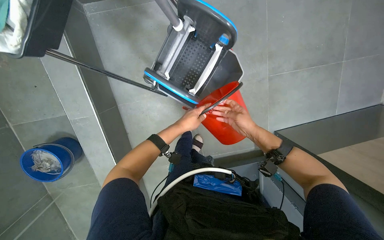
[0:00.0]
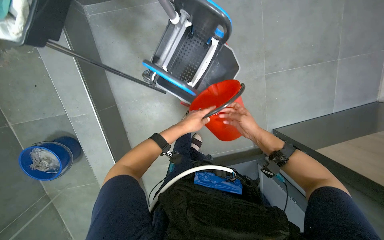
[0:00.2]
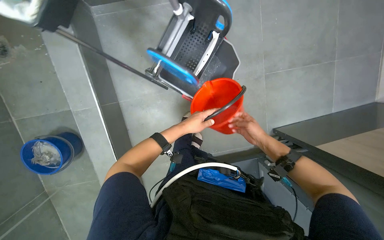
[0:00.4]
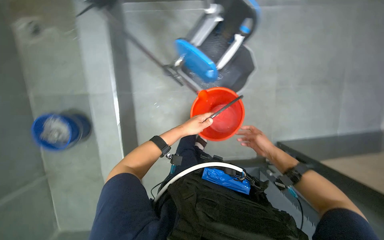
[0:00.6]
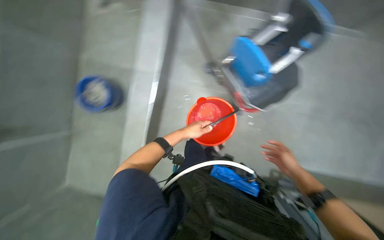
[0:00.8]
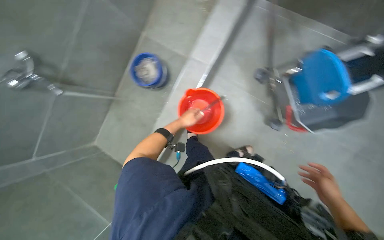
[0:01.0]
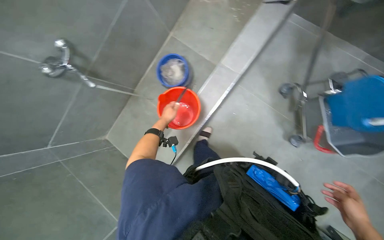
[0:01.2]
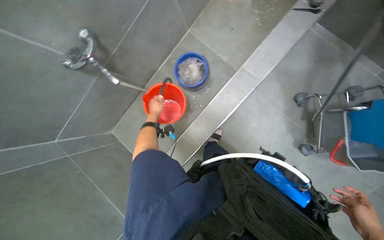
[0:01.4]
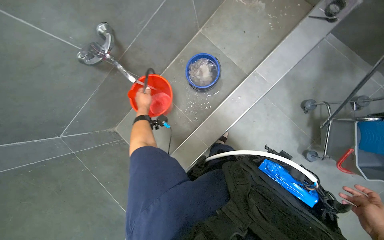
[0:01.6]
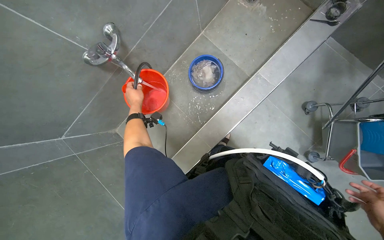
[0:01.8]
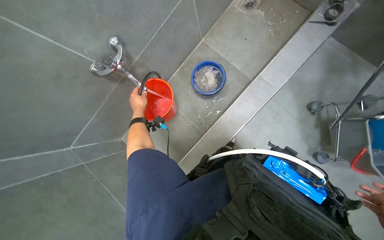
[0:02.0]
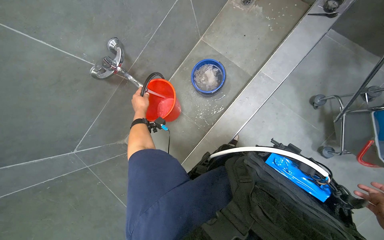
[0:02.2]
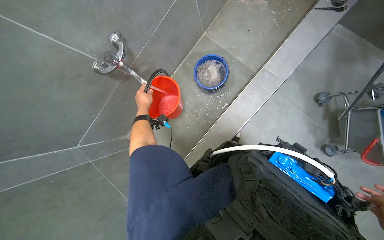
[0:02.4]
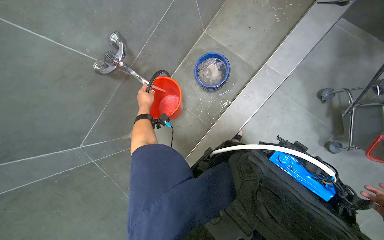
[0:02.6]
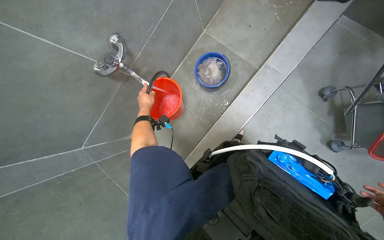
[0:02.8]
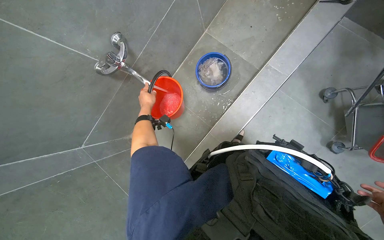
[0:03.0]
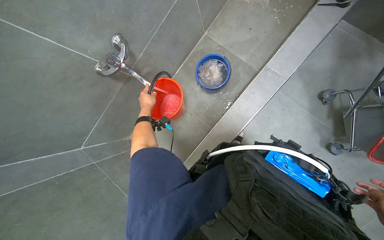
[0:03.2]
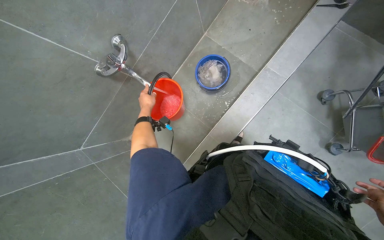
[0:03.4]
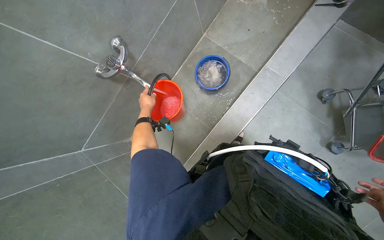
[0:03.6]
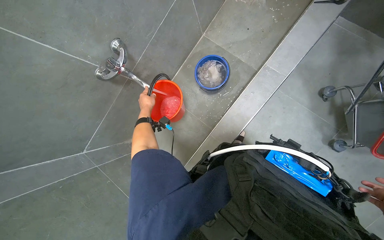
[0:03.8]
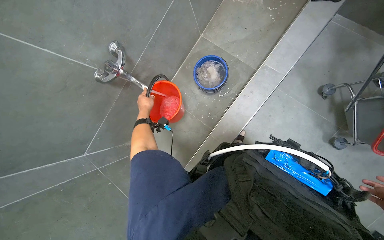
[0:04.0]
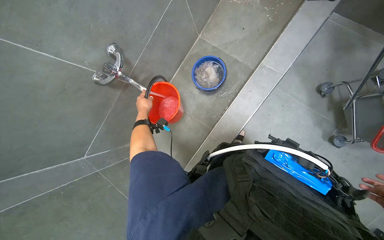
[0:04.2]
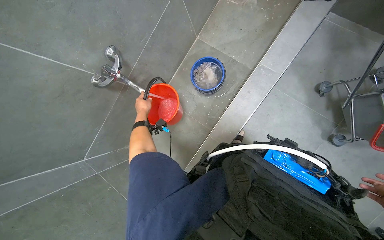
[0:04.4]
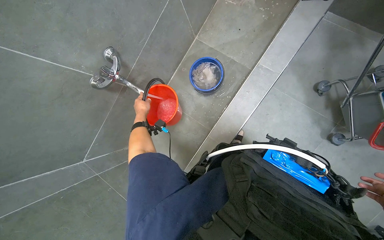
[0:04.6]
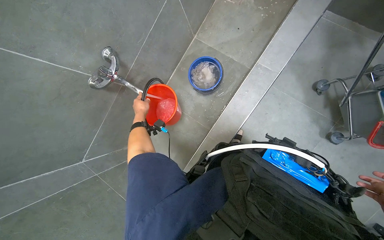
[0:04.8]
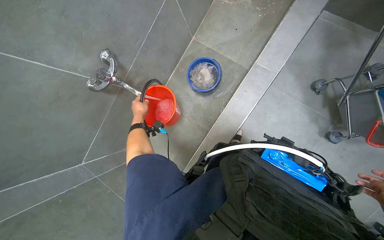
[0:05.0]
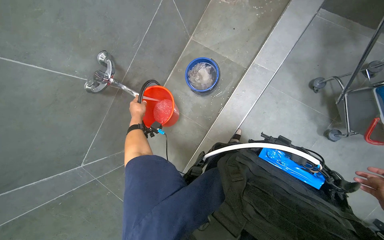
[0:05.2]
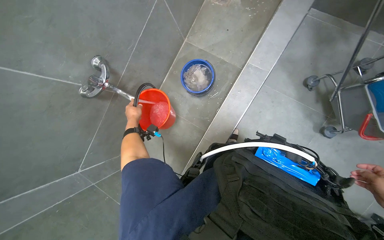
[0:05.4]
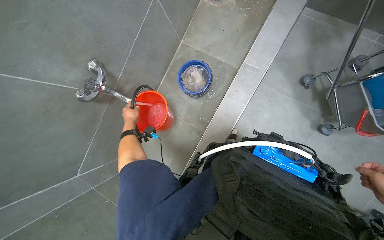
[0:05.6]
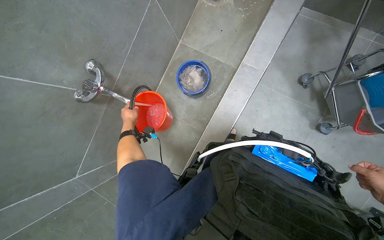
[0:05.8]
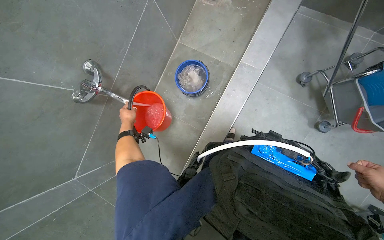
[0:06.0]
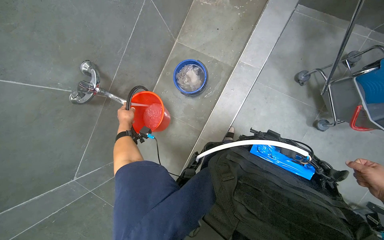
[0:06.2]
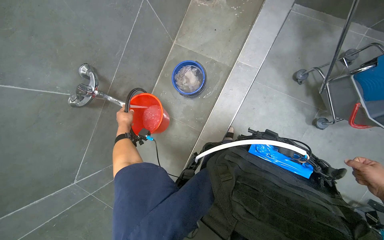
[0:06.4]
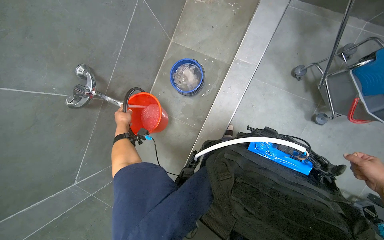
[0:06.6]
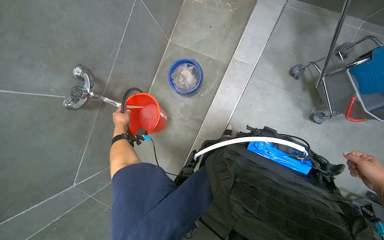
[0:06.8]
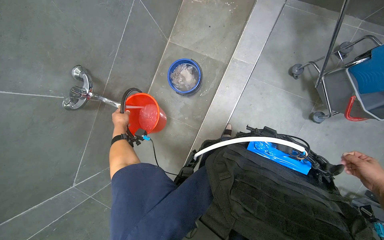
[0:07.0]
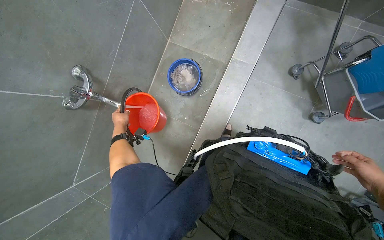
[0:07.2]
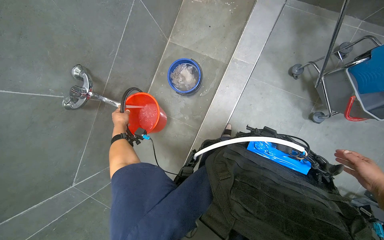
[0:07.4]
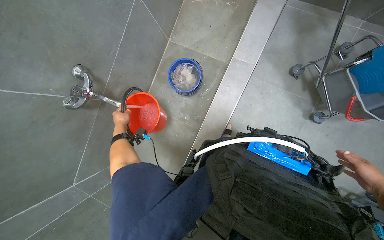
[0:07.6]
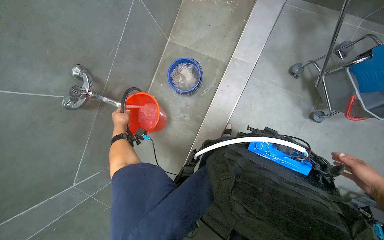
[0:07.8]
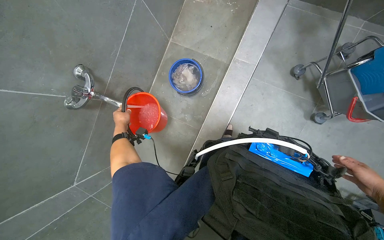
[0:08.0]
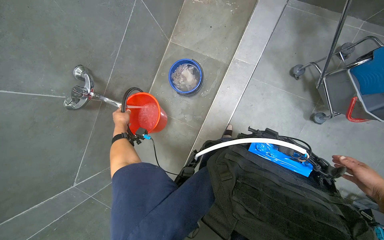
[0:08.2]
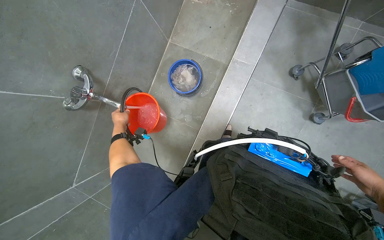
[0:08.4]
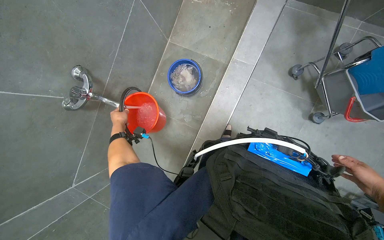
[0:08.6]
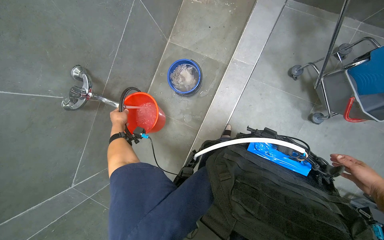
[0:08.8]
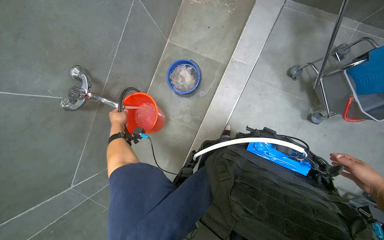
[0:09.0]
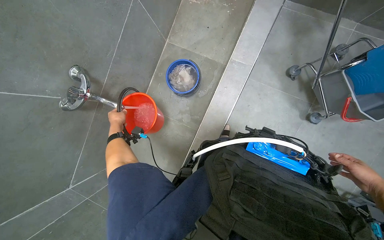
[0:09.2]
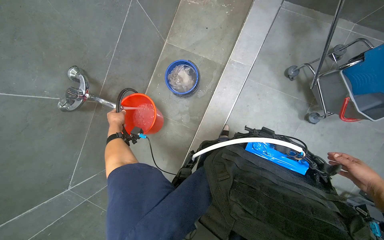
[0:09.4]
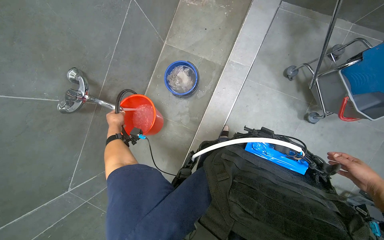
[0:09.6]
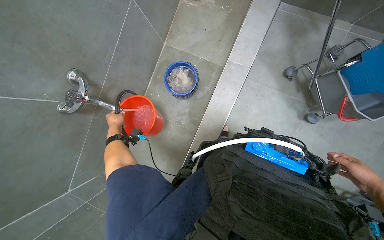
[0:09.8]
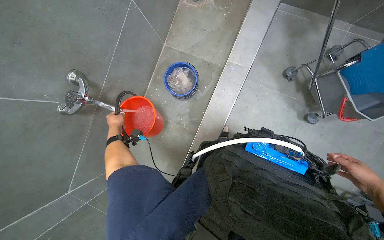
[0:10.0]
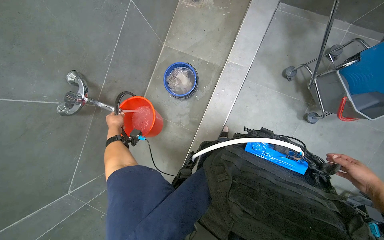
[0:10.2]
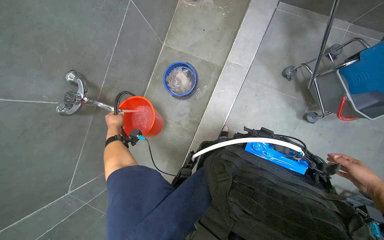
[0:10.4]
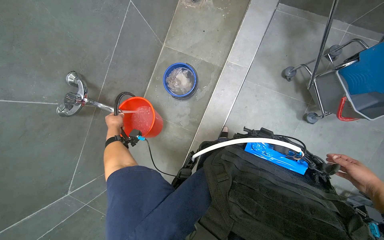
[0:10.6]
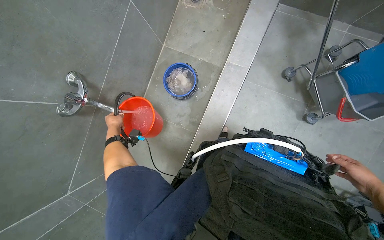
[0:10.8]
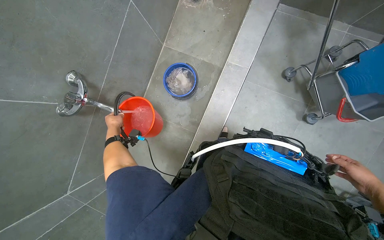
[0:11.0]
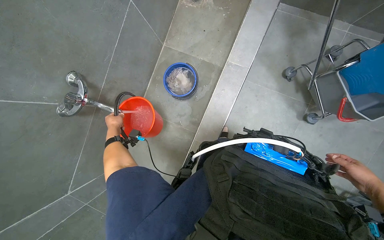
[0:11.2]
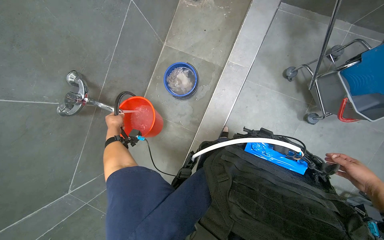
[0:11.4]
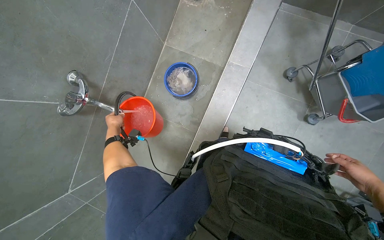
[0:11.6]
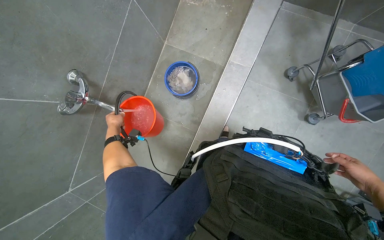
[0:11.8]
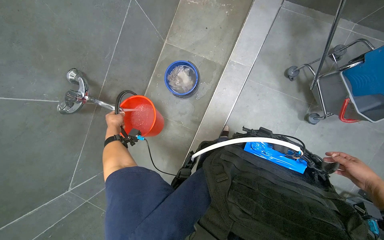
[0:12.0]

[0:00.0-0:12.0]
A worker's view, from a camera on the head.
Job: preparing cleaning supplies.
The whole recording: Filling bucket with water. The worker fills a red bucket with water from the faucet.
0:00.0 to 0:01.6: The camera is carried about 40 cm. The wearer looks some 65 degrees further to the left. The wearer looks roughly 15 degrees further upward.
0:09.0 to 0:12.0: The hands are busy where they are.

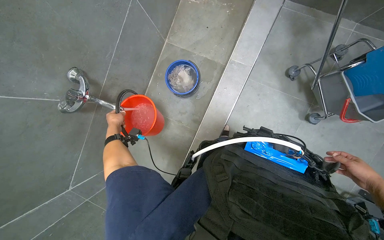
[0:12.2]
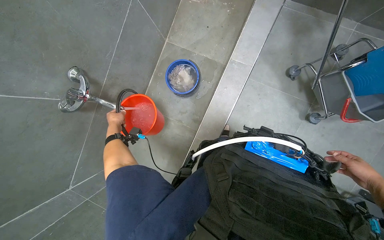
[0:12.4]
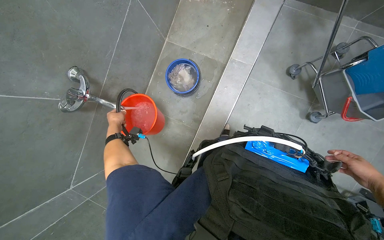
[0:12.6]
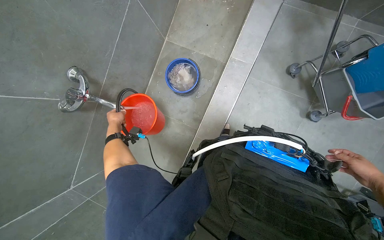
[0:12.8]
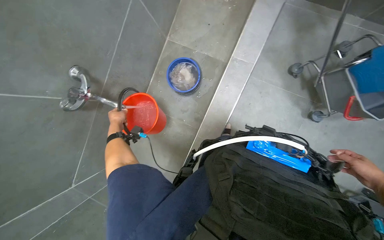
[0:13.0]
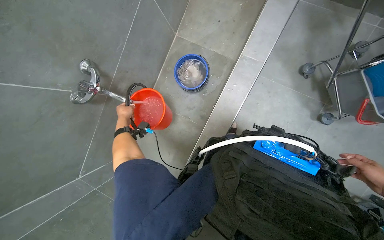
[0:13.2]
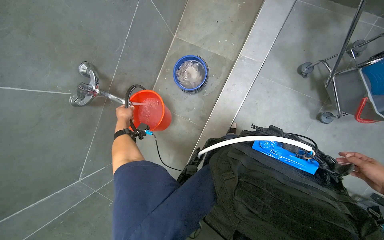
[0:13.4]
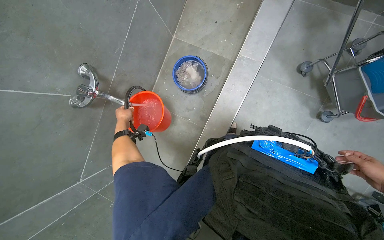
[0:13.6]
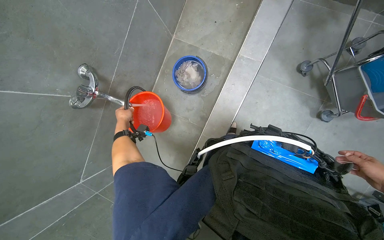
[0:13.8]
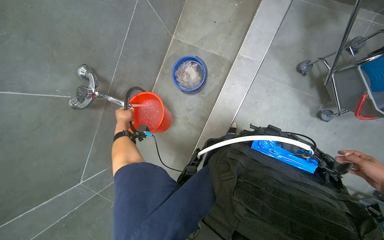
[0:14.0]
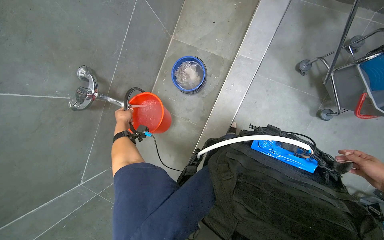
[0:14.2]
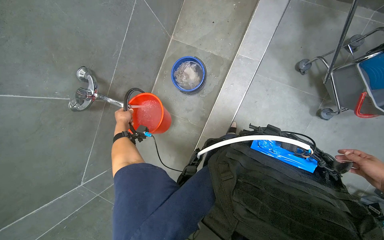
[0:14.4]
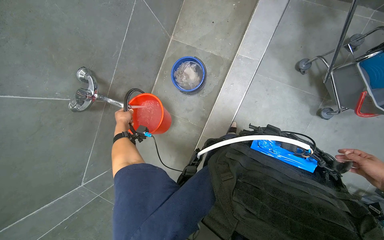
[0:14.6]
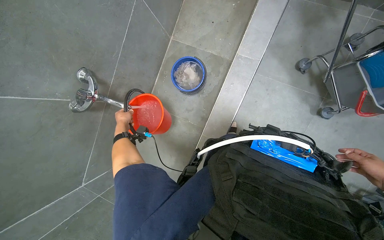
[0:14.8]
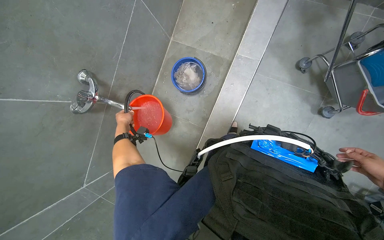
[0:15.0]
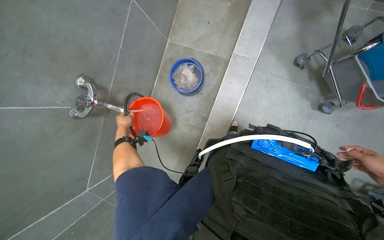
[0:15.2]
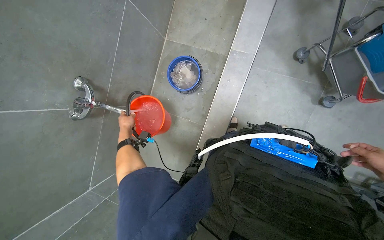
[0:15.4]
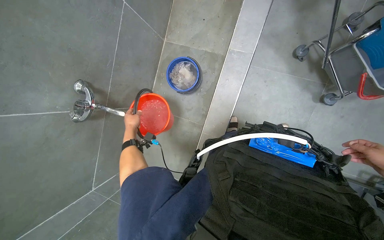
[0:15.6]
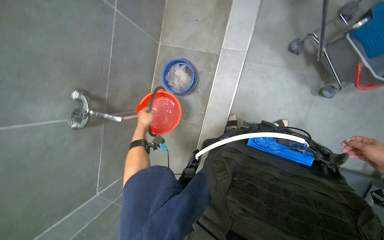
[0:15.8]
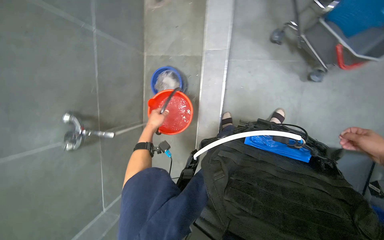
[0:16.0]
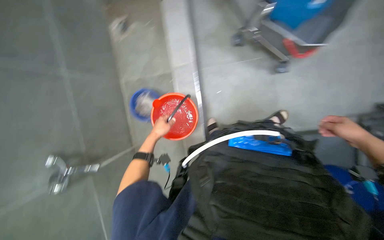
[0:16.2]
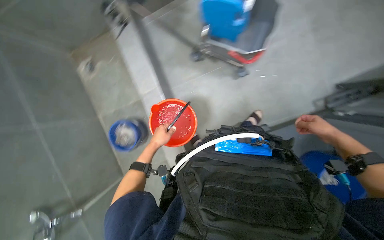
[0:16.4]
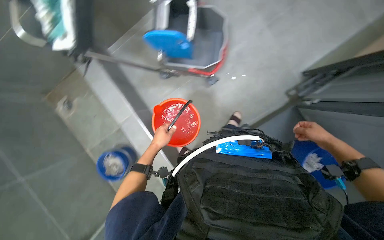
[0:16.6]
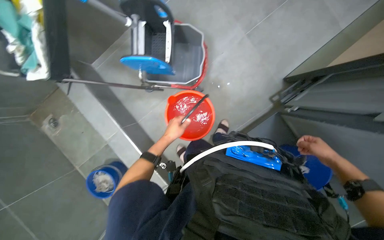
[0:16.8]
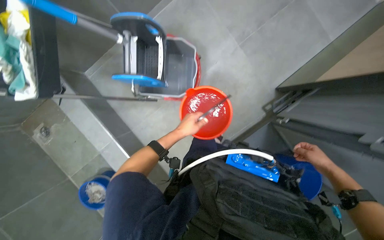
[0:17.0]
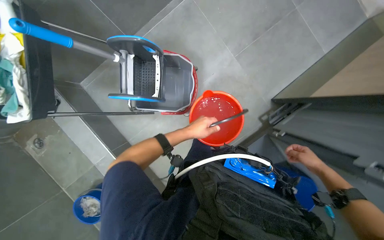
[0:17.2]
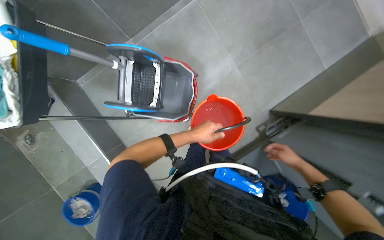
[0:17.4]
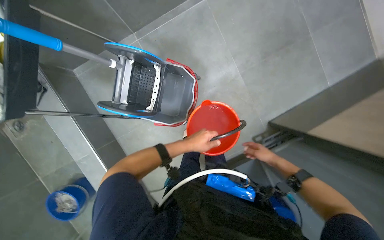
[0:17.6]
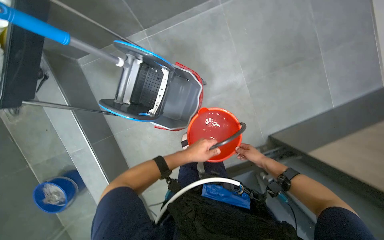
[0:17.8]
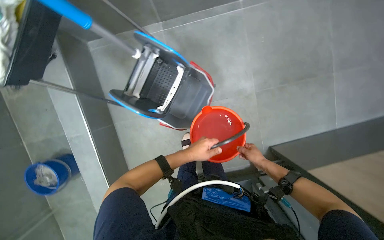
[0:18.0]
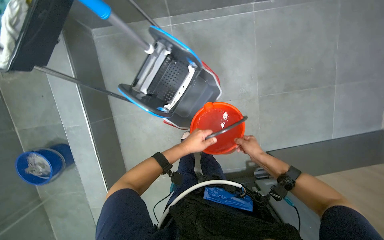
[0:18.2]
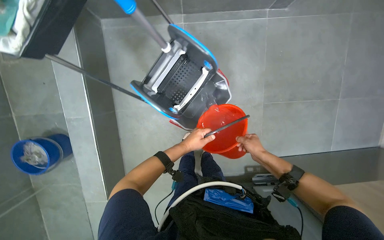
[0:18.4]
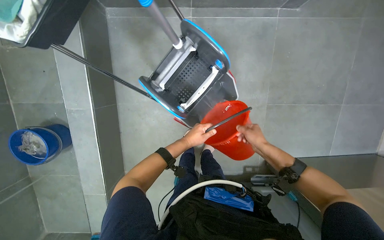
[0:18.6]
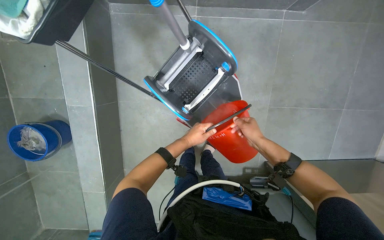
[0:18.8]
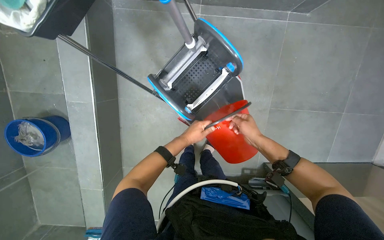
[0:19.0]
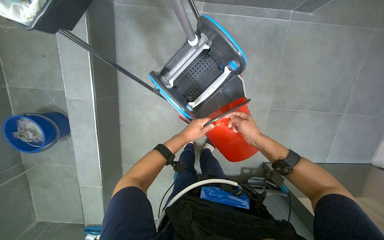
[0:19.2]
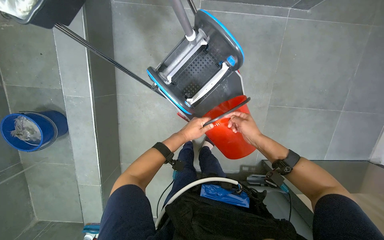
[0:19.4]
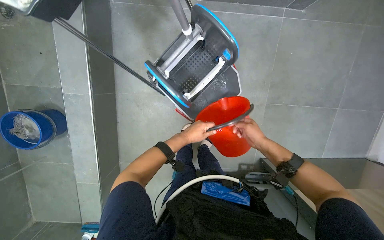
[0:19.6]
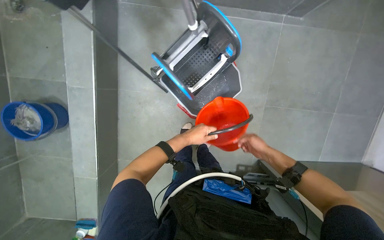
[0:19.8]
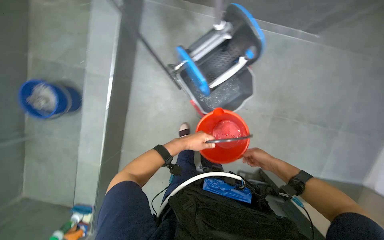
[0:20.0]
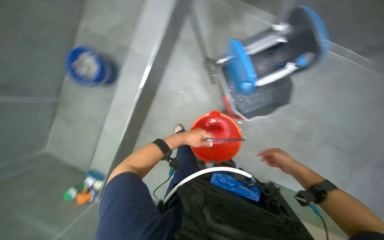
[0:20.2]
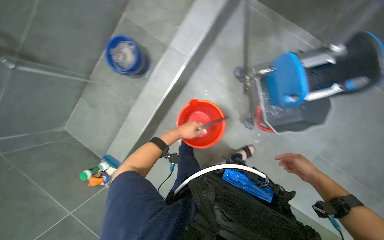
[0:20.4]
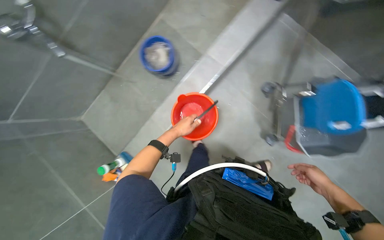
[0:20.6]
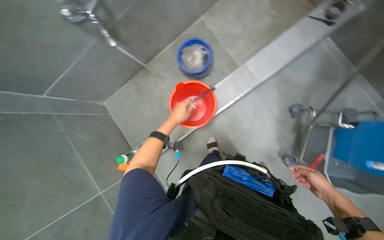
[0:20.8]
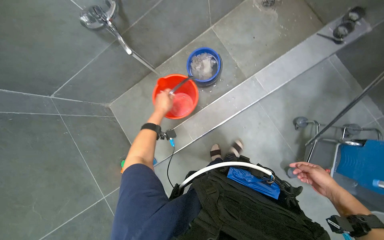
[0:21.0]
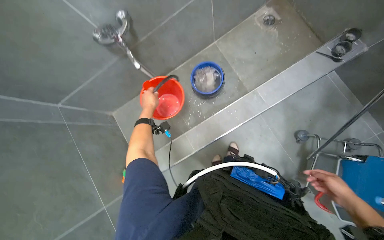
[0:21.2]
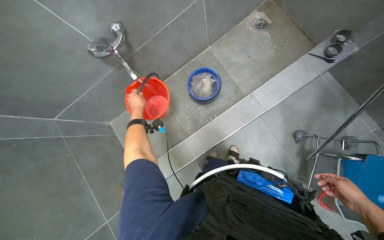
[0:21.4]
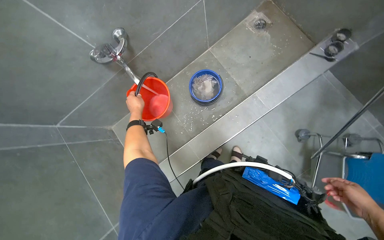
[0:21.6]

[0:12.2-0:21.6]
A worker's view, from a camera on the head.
Job: preparing cleaning supplies.
The whole recording: Filling bucket with water. The worker fills a red bucket with water from the faucet.
0:15.4 to 0:17.0: Everything in view rotates about 35 degrees counterclockwise.
0:17.0 to 0:18.4: The scene rotates clockwise by some 35 degrees.
0:20.0 to 0:21.6: The camera travels some 60 cm. Everything in view rotates roughly 35 degrees clockwise.
